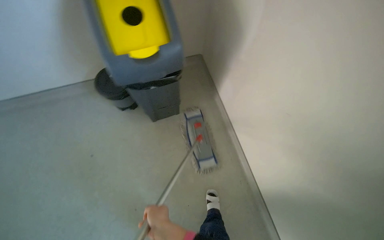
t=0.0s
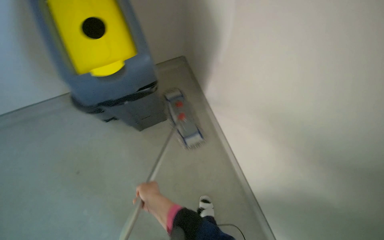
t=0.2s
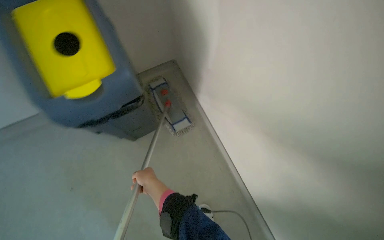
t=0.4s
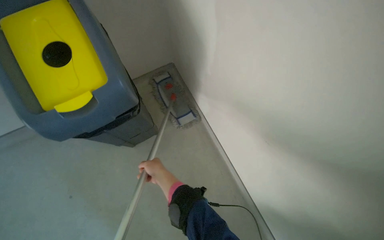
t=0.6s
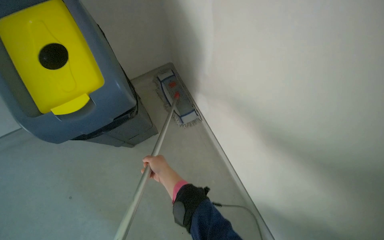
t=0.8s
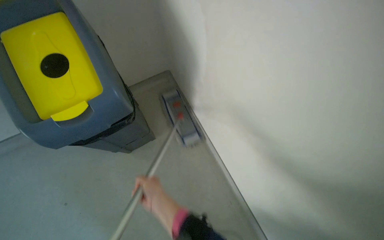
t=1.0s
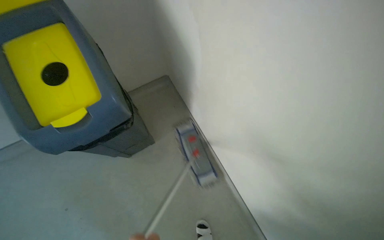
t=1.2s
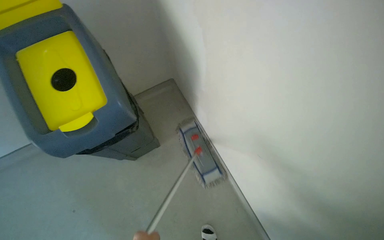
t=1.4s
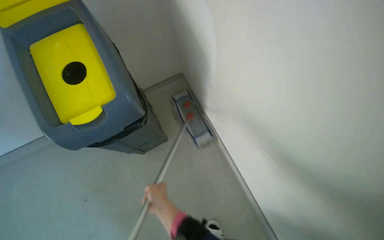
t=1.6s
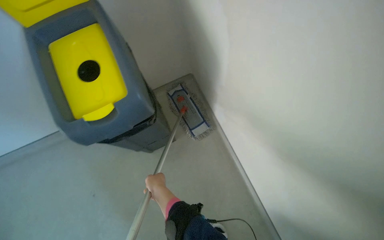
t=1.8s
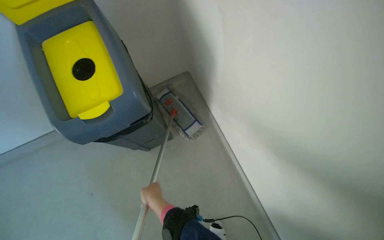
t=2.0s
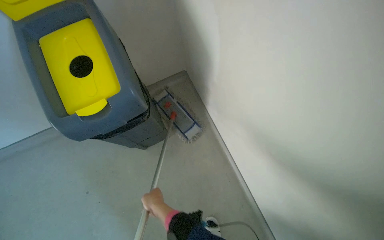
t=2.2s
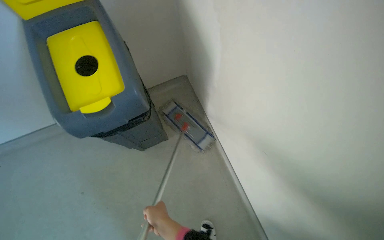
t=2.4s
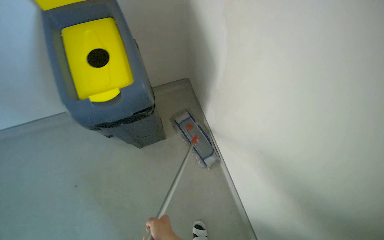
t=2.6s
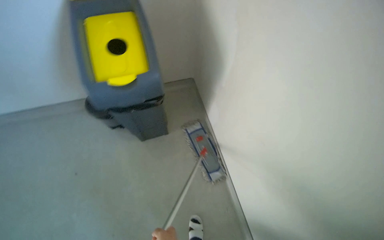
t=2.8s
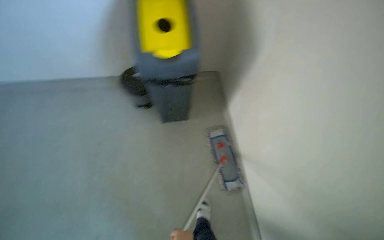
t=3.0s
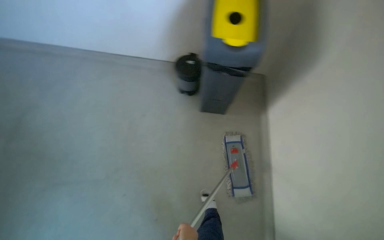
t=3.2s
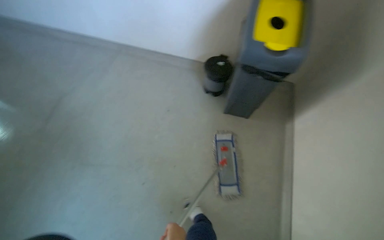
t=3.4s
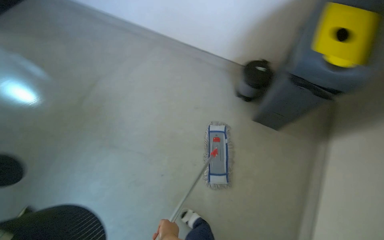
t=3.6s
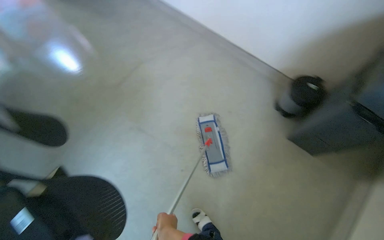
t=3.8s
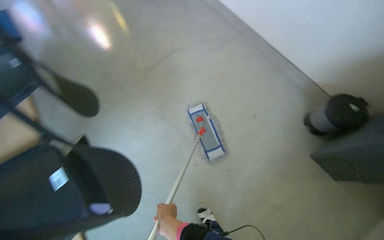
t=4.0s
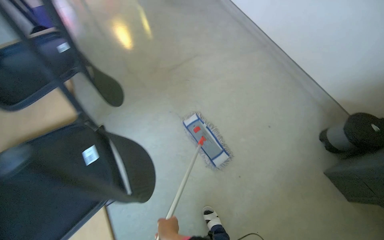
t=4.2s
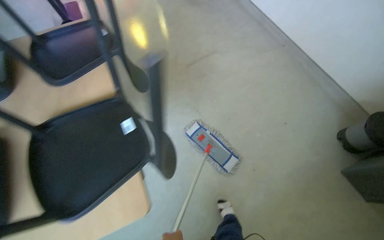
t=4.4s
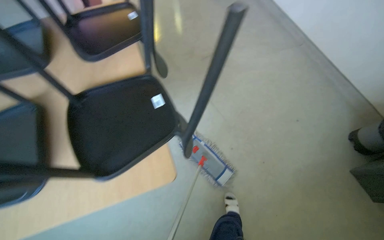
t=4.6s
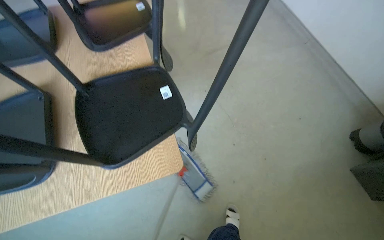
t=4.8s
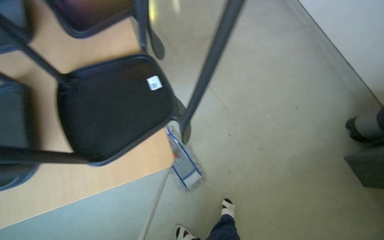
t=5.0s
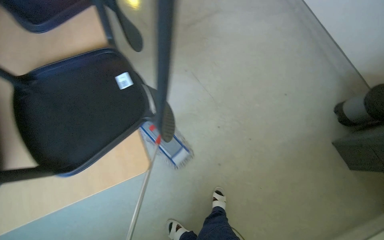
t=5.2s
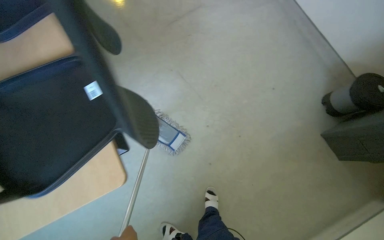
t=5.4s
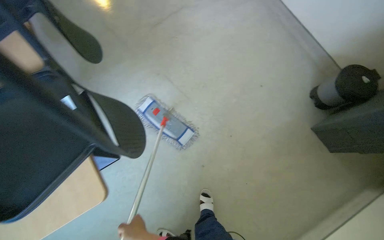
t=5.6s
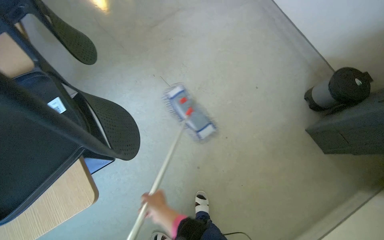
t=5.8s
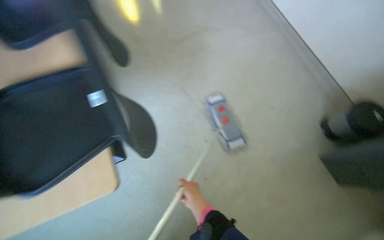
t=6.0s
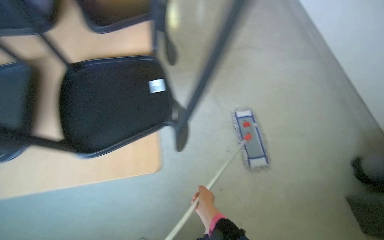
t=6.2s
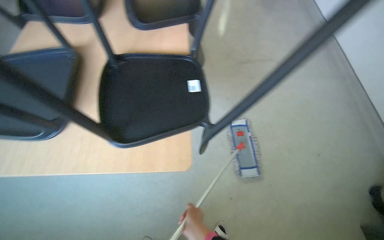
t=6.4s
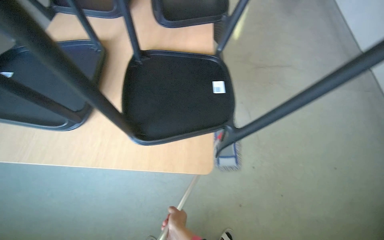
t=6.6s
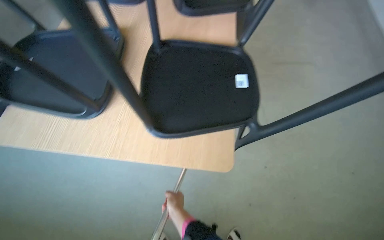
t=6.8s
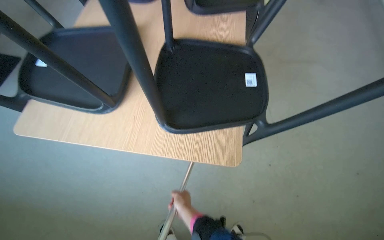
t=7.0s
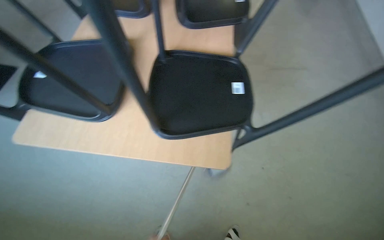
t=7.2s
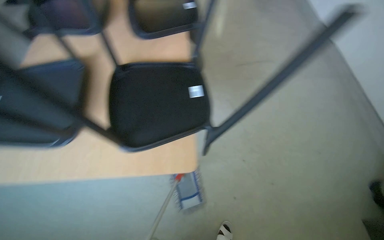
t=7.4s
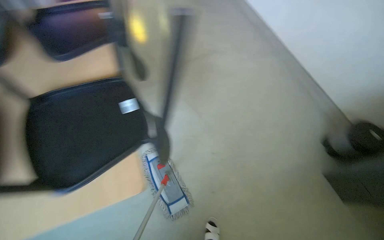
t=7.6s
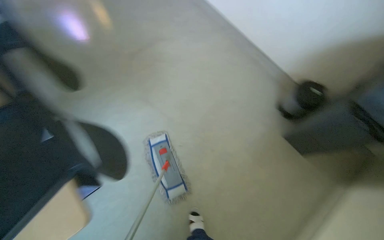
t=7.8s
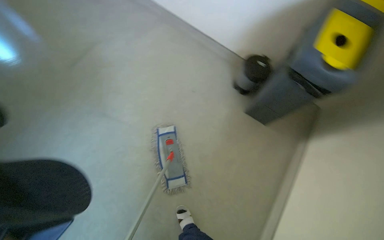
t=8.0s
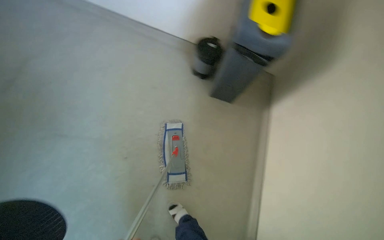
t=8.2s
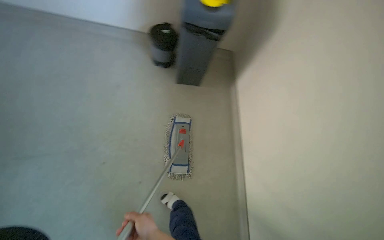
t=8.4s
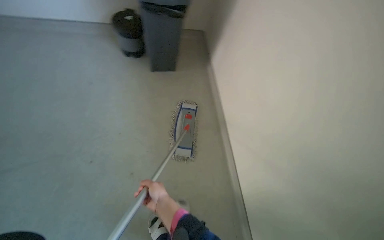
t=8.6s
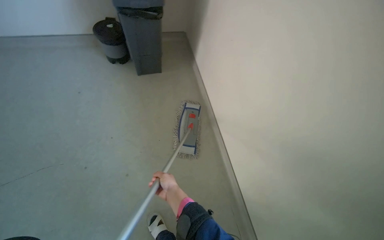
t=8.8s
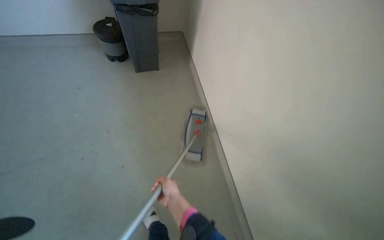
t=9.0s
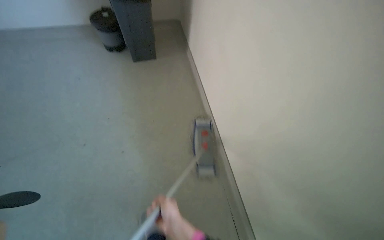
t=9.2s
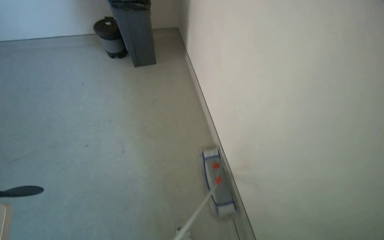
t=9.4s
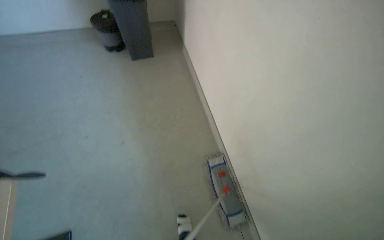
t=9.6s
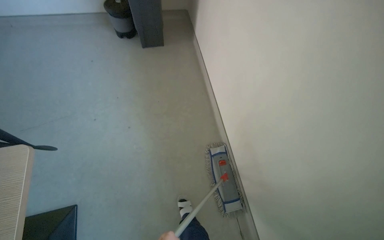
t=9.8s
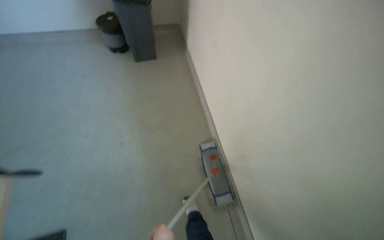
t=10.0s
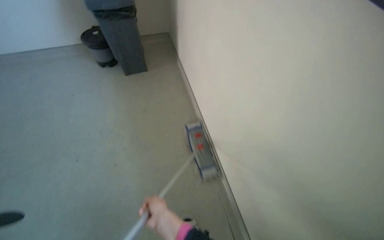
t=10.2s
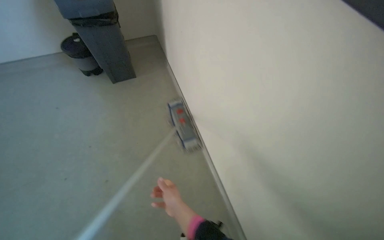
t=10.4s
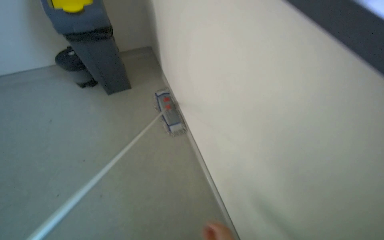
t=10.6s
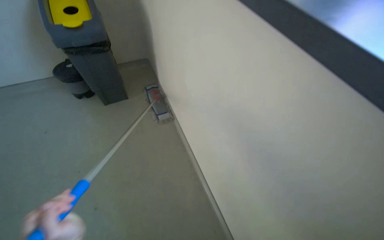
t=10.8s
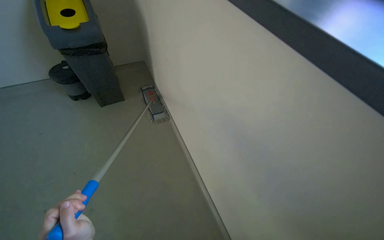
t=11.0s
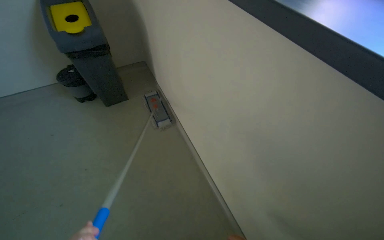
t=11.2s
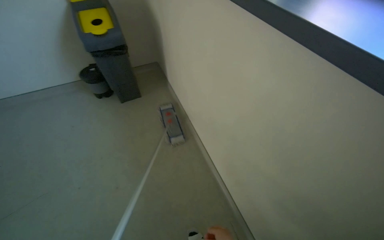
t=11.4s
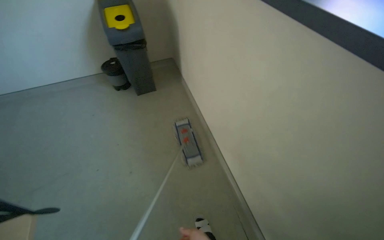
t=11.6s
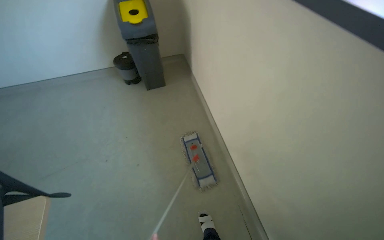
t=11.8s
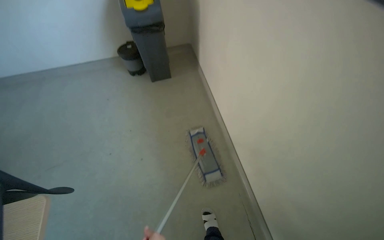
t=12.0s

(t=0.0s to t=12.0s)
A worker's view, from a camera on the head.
Job: mopping floor.
The whole recording: Mopping kitchen floor. The worker mops the kitchen floor with a flat mop, moving around furniture and opening a sliding door to continue the task.
t=1.6s - t=3.0s: The wearer moves some 40 cm. The camera pitches upward, by roughly 15 degrees.
t=3.0s - t=4.4s: The head travels about 50 cm. The wearer's head swings about 75 degrees to the left.

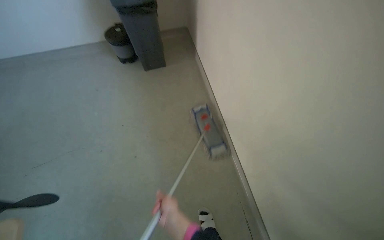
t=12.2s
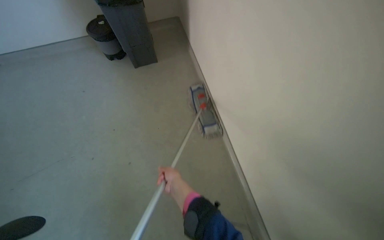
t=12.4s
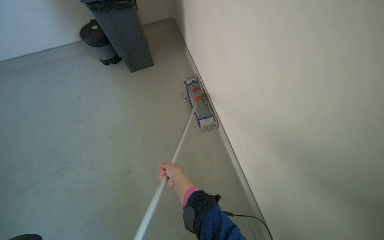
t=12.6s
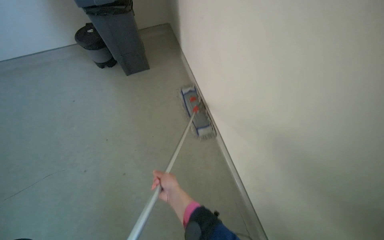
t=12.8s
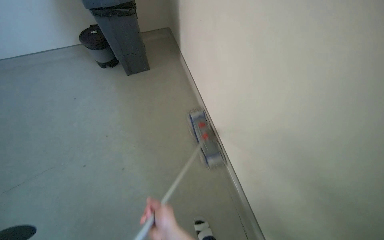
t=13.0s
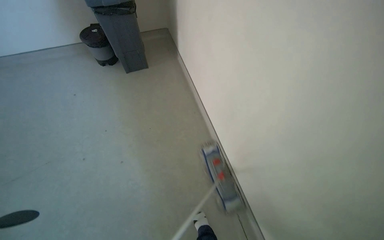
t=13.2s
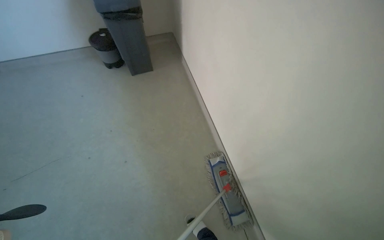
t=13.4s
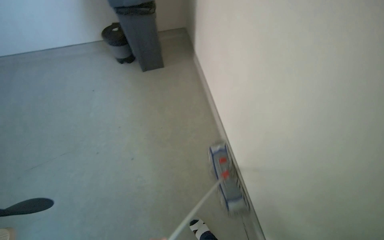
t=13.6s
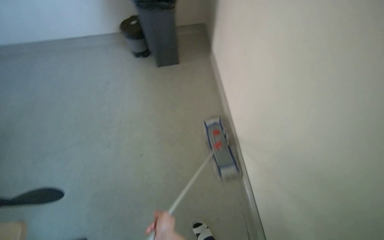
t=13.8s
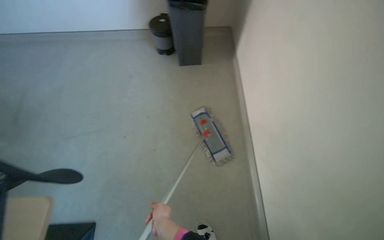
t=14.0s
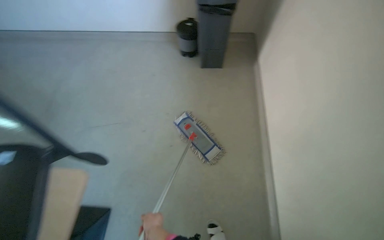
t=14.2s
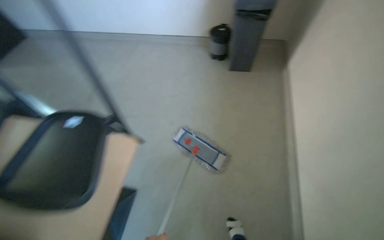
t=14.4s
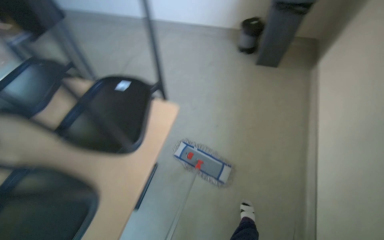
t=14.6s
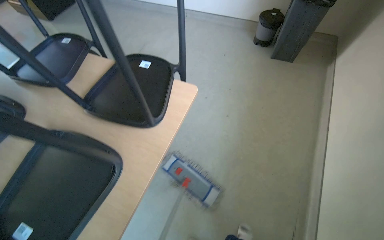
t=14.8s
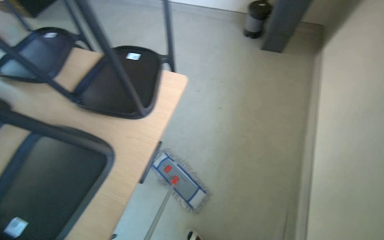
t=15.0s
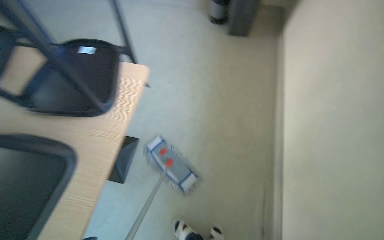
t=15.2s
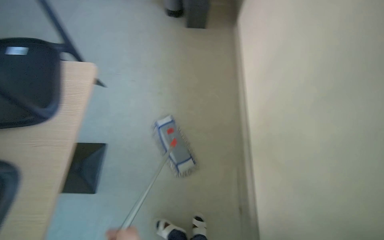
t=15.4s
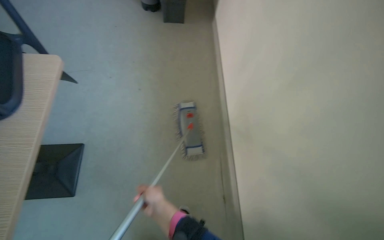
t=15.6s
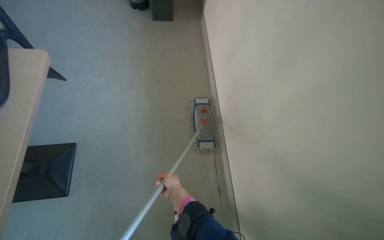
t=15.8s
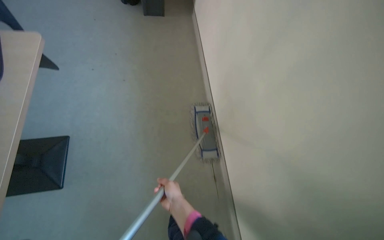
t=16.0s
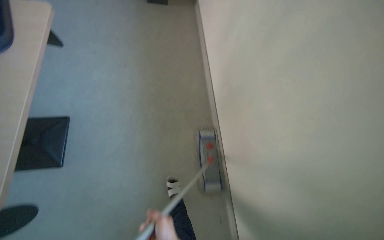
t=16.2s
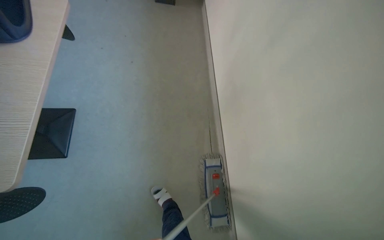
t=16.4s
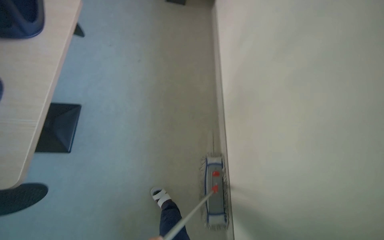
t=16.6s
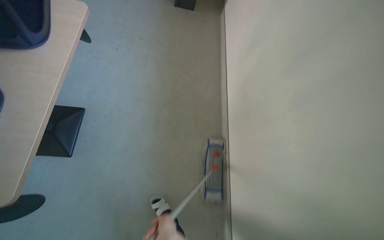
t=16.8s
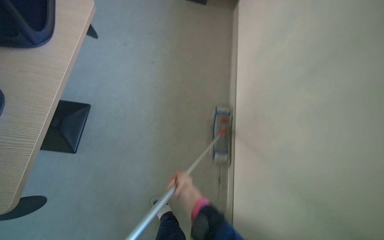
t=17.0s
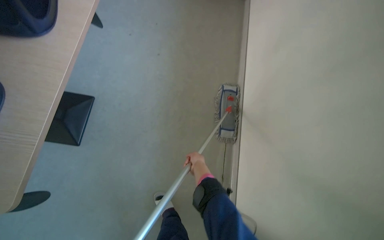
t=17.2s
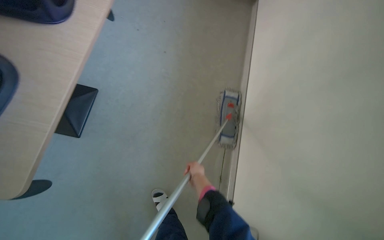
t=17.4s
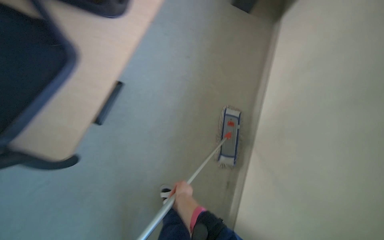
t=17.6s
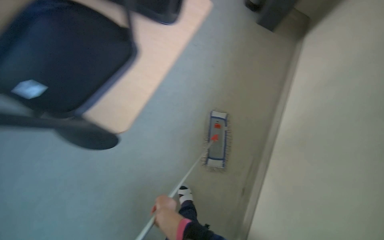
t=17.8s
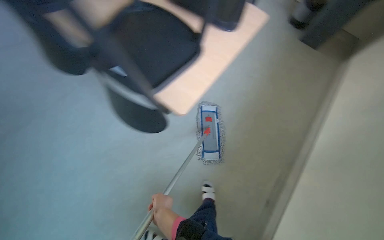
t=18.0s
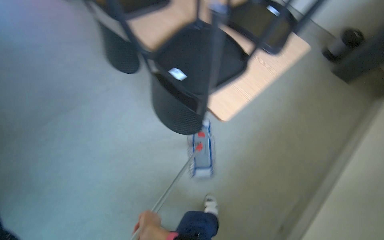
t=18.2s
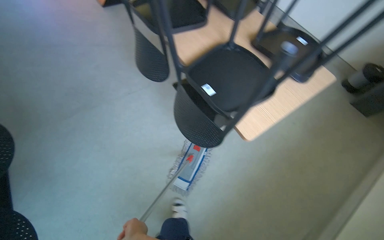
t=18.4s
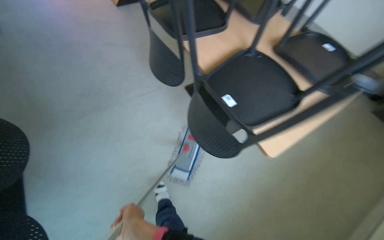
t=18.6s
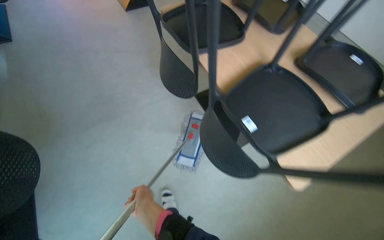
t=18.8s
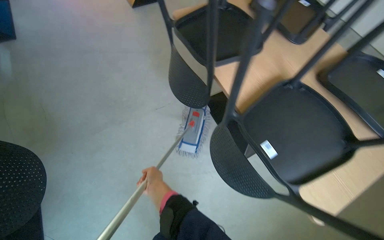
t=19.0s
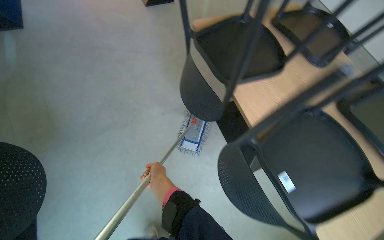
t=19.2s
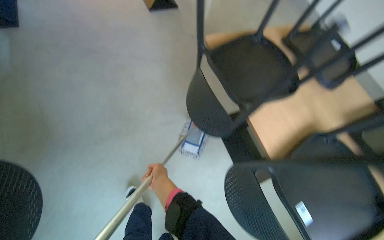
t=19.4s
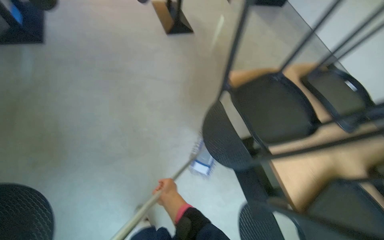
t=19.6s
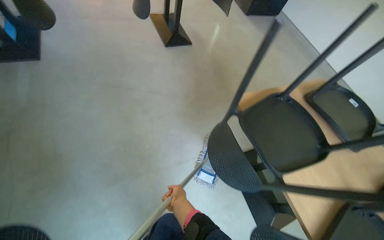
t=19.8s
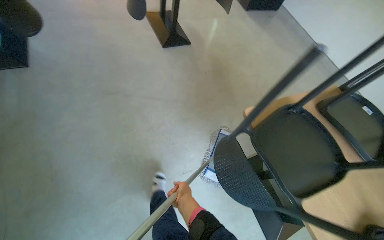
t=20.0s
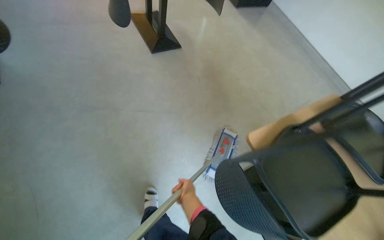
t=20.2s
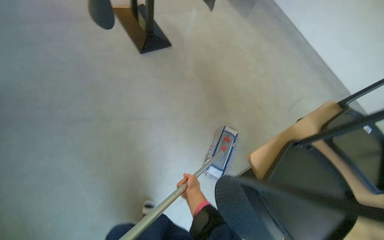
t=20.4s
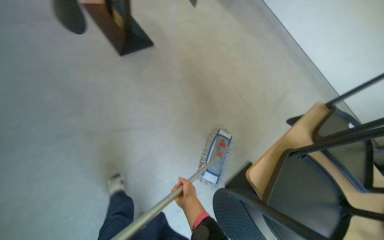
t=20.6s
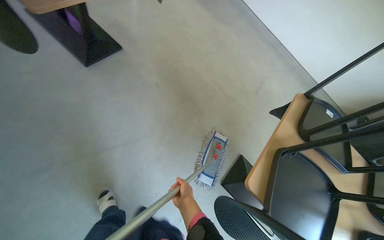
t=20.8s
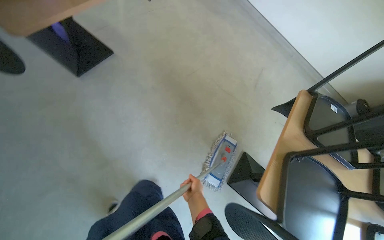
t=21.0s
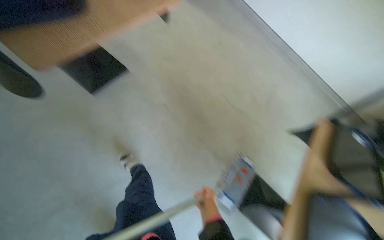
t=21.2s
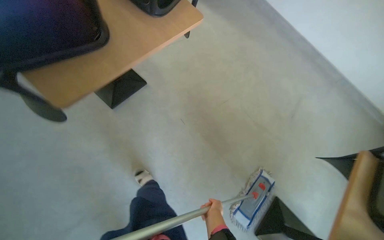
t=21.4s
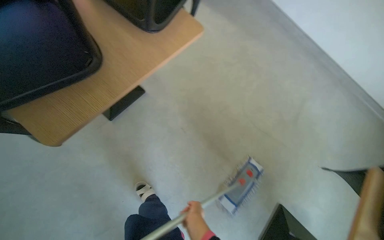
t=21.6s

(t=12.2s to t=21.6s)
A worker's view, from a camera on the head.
Job: mopping floor.
The whole recording: Mopping kitchen floor. The worker mops the kitchen floor with a flat mop, moving around furniture and opening a sliding door to continue the task.
t=17.0s - t=18.4s: The scene rotates clockwise by roughly 25 degrees.
t=18.4s - t=20.0s: The head travels approximately 90 cm.
t=20.0s - t=21.6s: The head travels some 70 cm.
